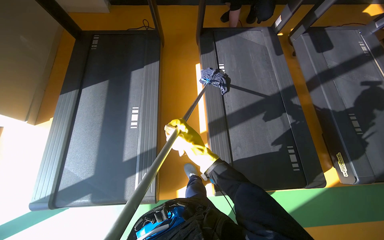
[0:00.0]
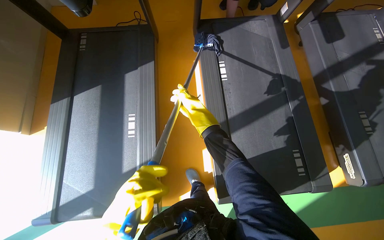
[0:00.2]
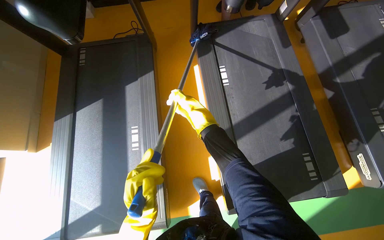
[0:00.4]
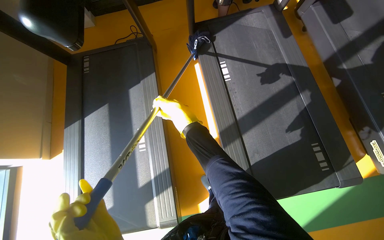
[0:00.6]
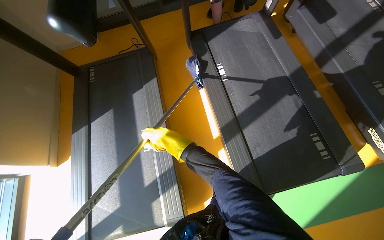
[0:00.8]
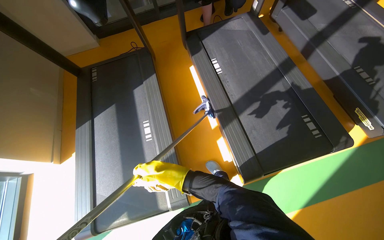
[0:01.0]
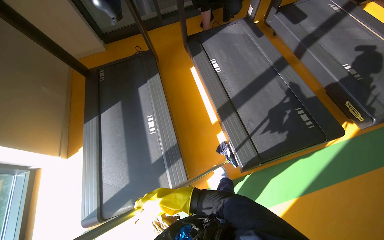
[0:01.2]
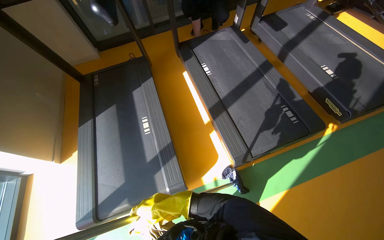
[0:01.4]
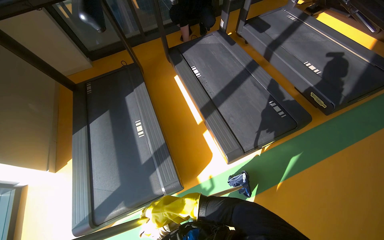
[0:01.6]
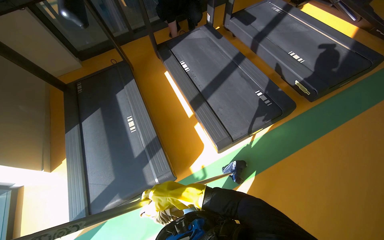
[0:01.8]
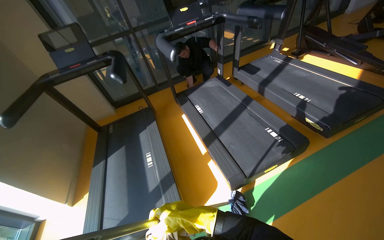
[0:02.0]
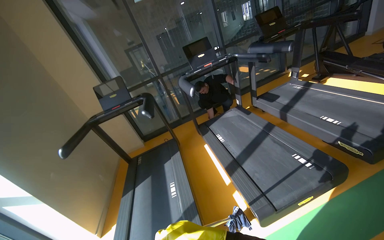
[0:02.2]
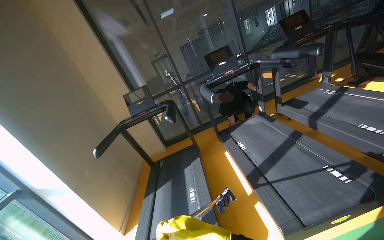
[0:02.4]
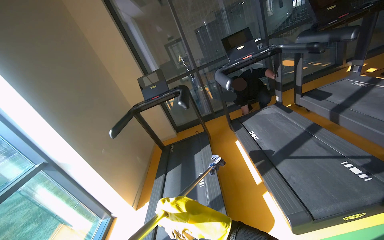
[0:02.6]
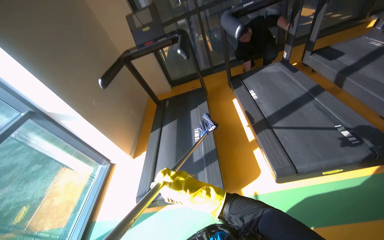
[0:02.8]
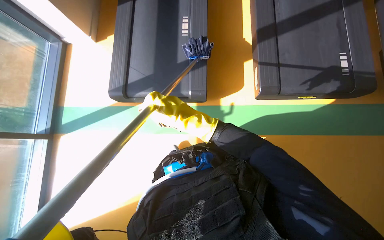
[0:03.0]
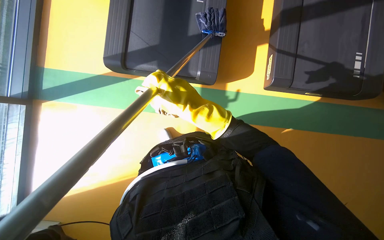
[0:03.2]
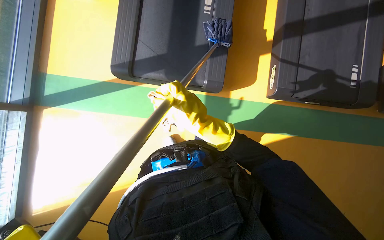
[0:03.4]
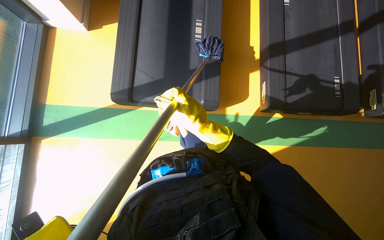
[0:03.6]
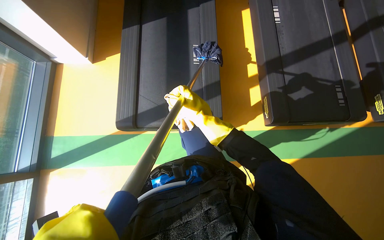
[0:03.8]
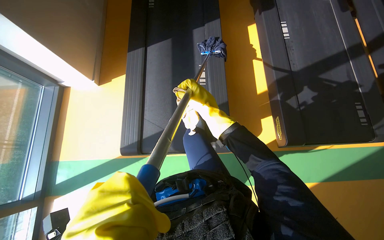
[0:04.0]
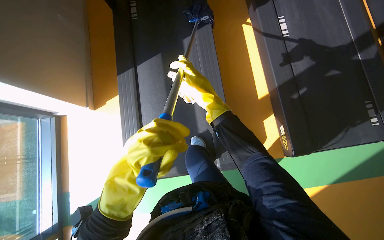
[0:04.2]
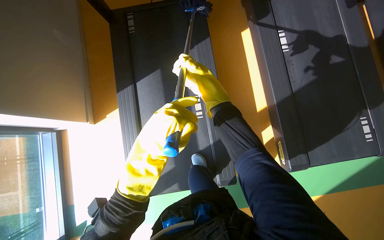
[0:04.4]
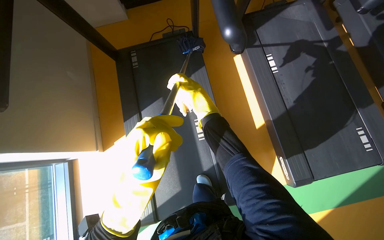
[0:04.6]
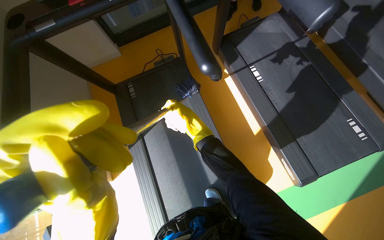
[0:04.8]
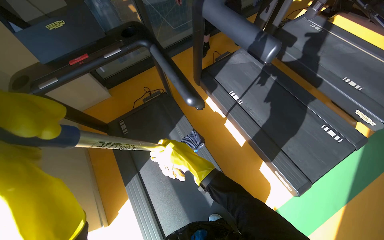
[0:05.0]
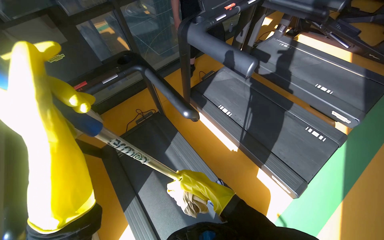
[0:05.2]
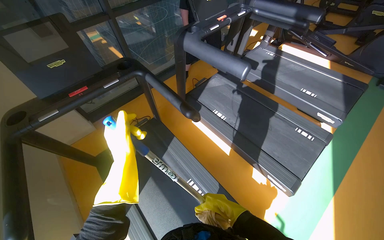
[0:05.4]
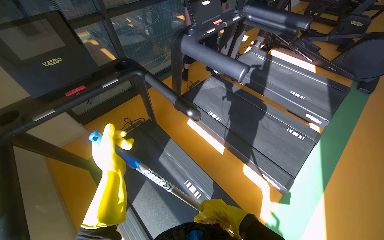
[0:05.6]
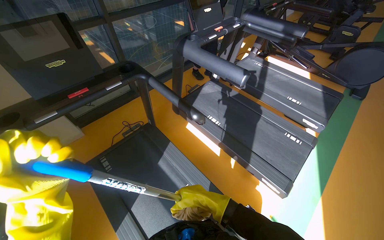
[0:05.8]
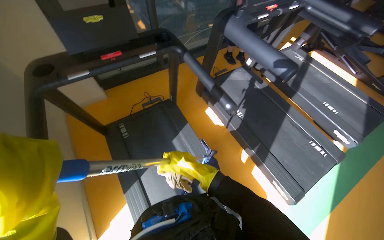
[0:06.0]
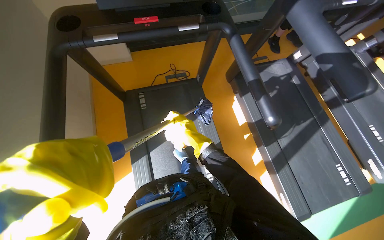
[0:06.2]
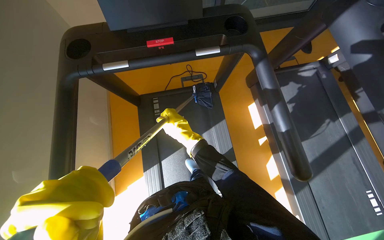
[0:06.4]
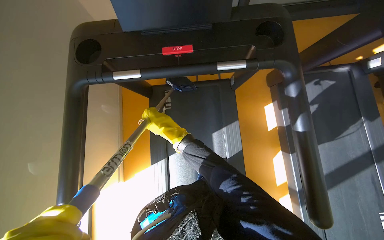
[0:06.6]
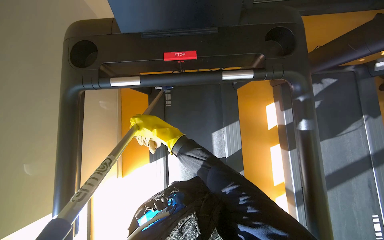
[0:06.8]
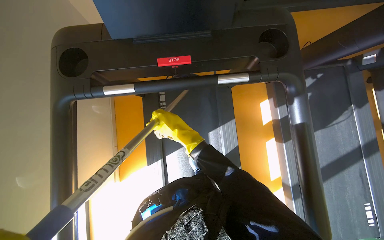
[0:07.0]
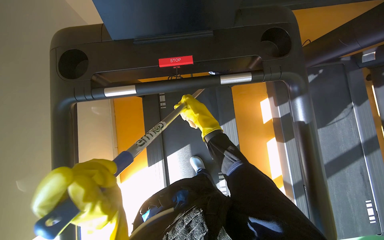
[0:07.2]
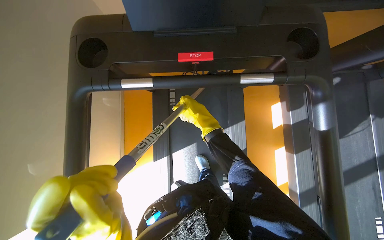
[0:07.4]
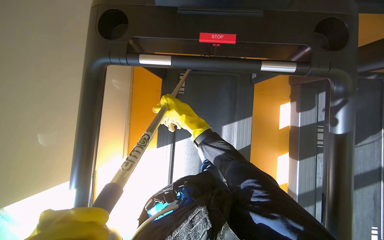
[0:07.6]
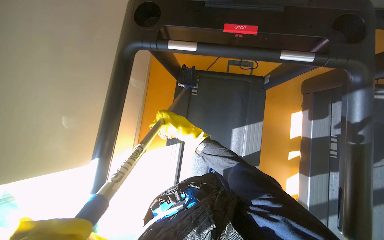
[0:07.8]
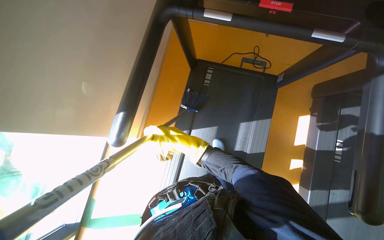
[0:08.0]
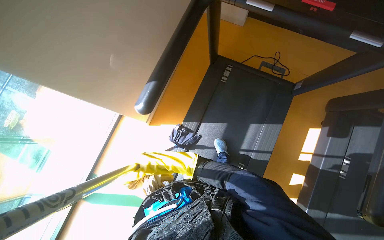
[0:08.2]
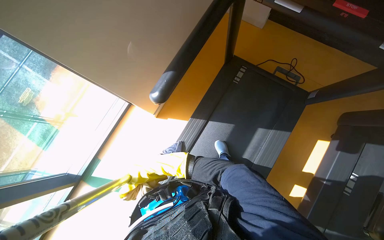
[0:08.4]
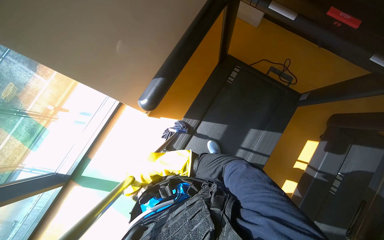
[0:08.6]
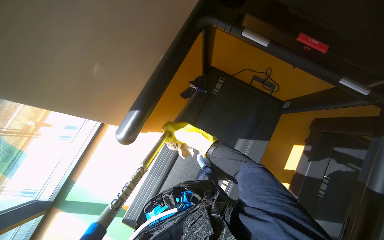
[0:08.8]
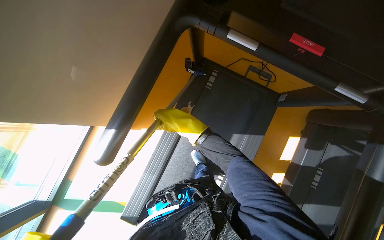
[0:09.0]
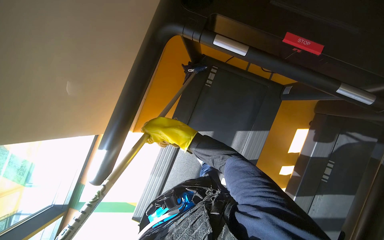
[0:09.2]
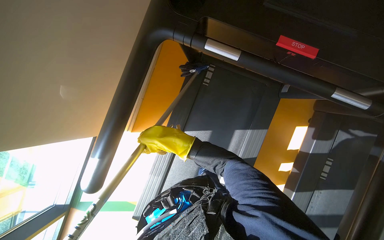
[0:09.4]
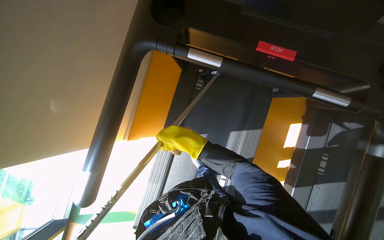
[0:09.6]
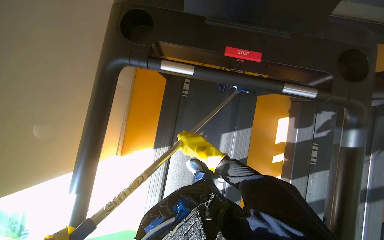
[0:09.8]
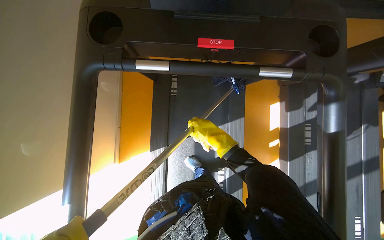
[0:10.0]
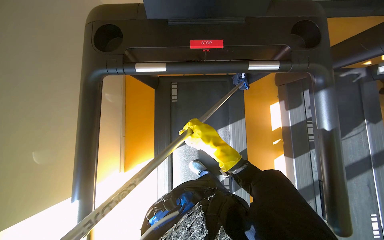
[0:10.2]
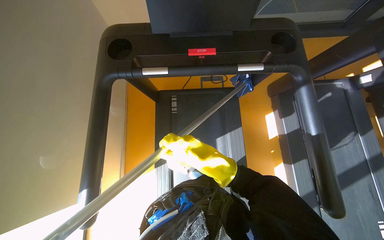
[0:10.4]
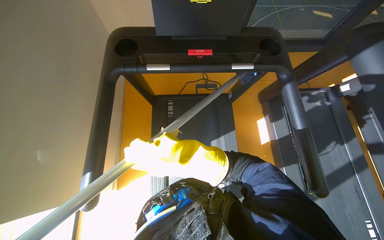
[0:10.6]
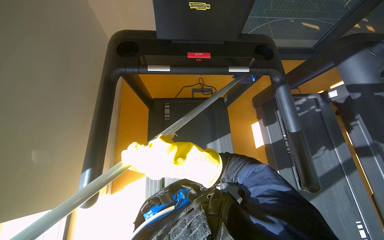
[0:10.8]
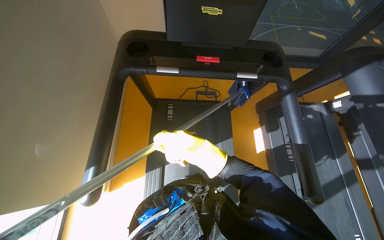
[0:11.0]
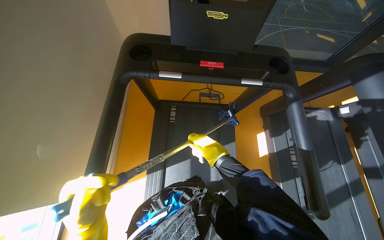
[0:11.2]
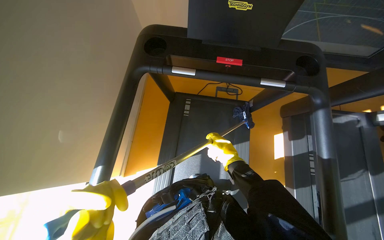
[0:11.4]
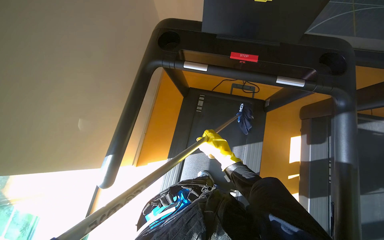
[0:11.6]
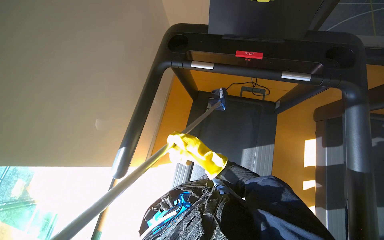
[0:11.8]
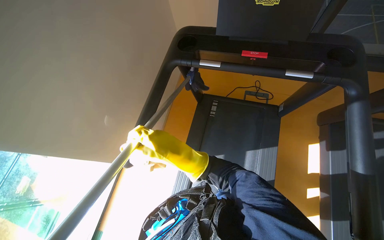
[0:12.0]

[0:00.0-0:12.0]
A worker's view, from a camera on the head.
Job: wiping surfaces.
The whole recording: Cleaning gym equipment. The worker cleans various gym machines, including a stair climber and stationary bikes, using a long-handled tool and a cloth.
0:01.6 to 0:03.0: The camera is aimed roughly 20 degrees further to the left. The camera pitches downward, by roughly 20 degrees.
0:04.4 to 0:06.0: The camera pitches upward, by about 30 degrees.
0:06.0 to 0:07.6: The camera is carried some 60 cm. The wearer's head swings about 35 degrees to the left. The view tilts about 30 degrees downward.
0:09.0 to 0:10.4: The scene rotates counterclockwise by approximately 30 degrees.
0:10.4 to 0:12.0: The wearer's head swings approximately 20 degrees to the left. The right hand goes left and right, approximately 15 cm each way, reversing 2 times.

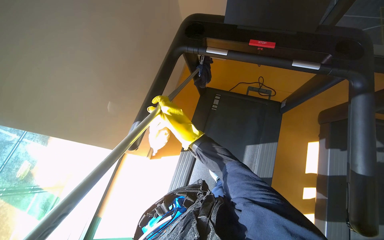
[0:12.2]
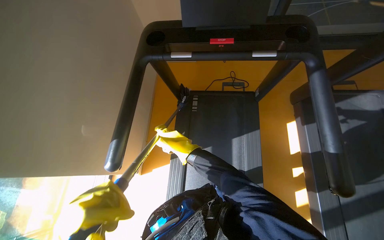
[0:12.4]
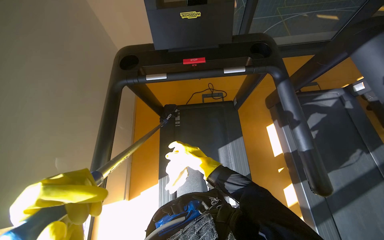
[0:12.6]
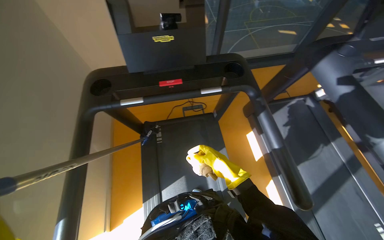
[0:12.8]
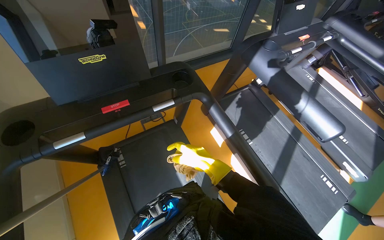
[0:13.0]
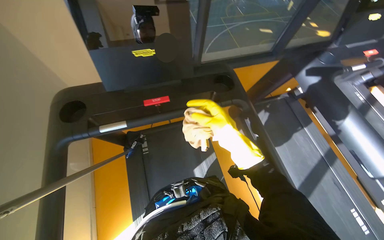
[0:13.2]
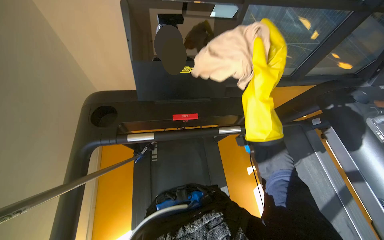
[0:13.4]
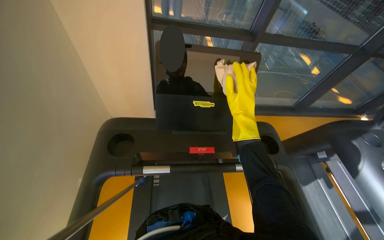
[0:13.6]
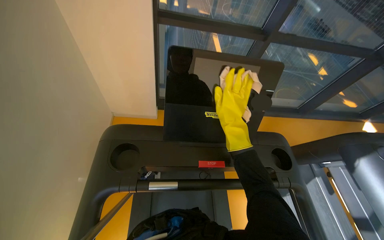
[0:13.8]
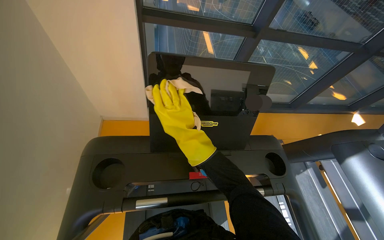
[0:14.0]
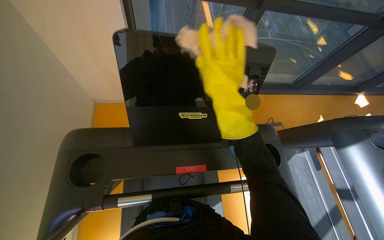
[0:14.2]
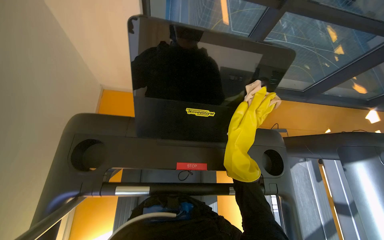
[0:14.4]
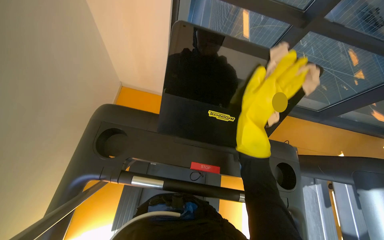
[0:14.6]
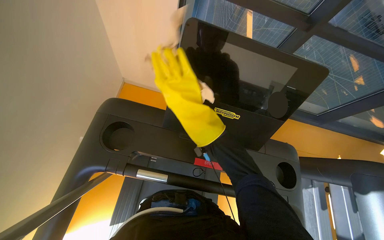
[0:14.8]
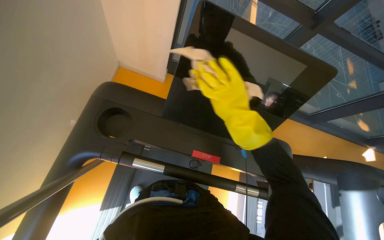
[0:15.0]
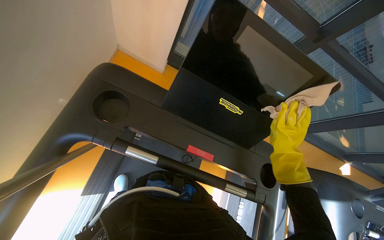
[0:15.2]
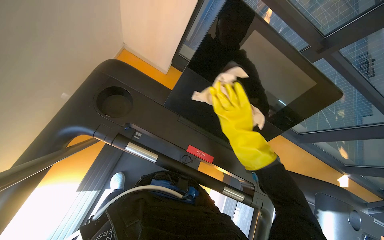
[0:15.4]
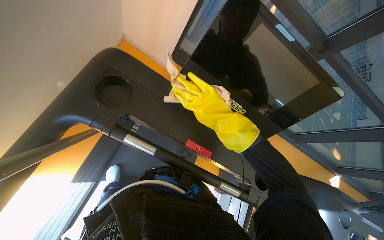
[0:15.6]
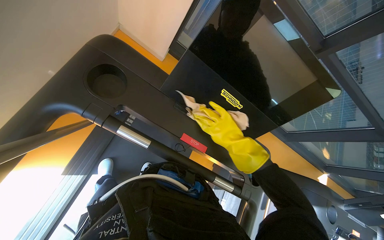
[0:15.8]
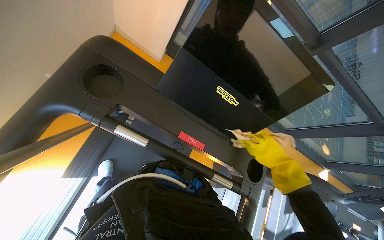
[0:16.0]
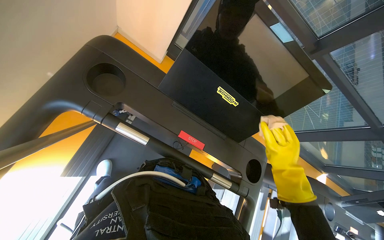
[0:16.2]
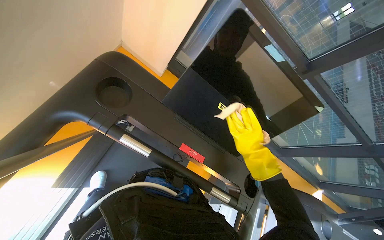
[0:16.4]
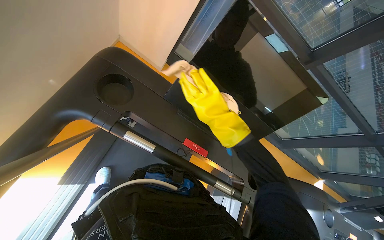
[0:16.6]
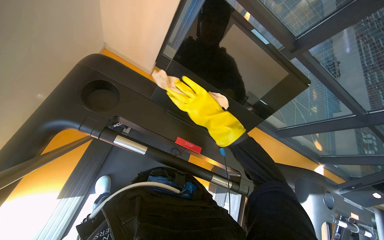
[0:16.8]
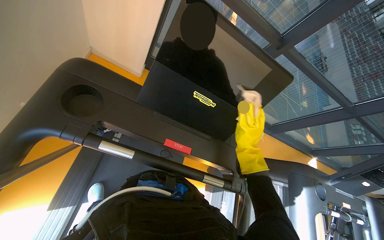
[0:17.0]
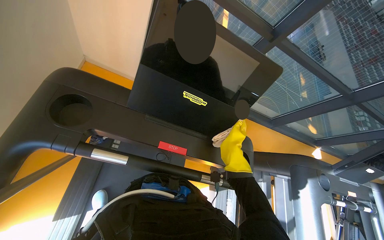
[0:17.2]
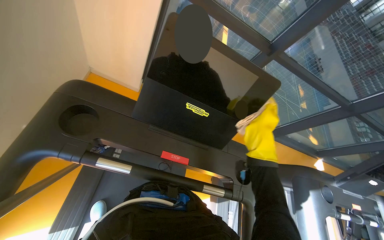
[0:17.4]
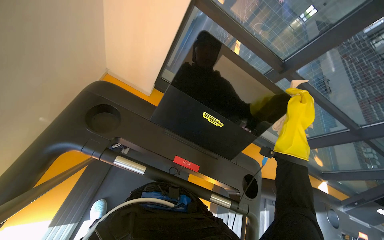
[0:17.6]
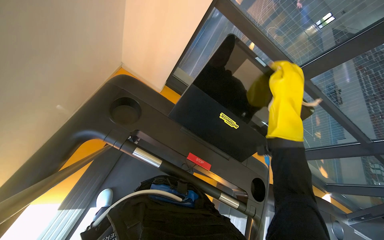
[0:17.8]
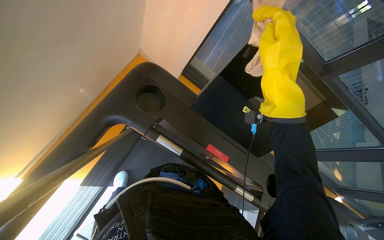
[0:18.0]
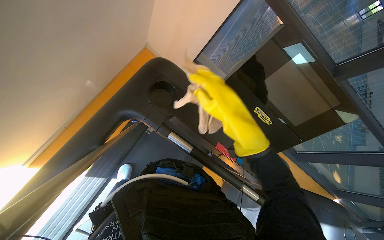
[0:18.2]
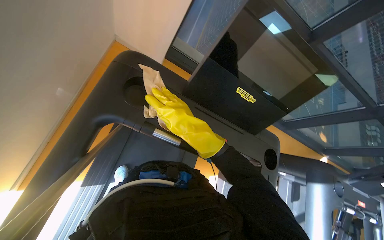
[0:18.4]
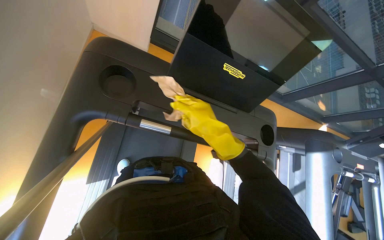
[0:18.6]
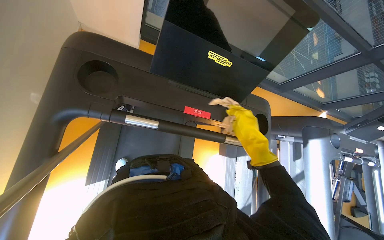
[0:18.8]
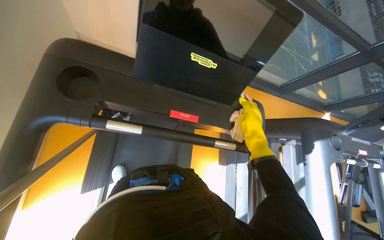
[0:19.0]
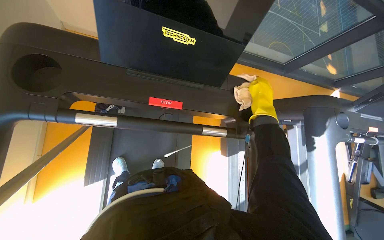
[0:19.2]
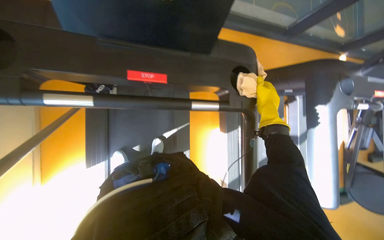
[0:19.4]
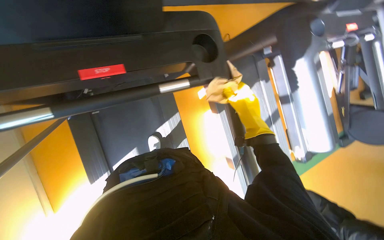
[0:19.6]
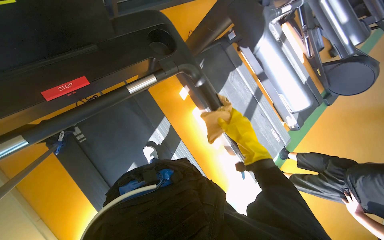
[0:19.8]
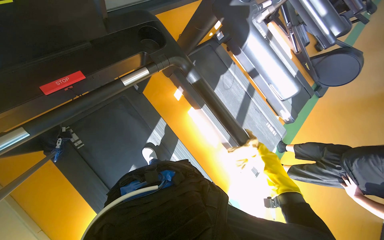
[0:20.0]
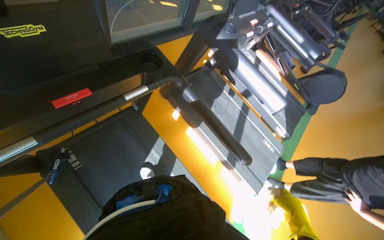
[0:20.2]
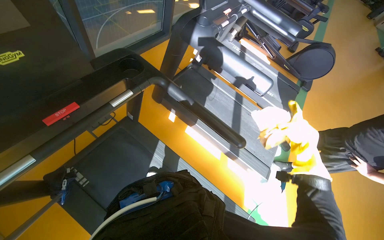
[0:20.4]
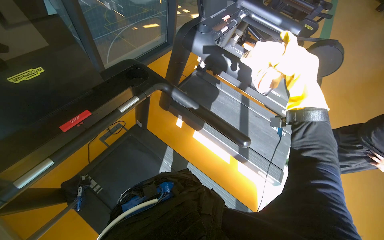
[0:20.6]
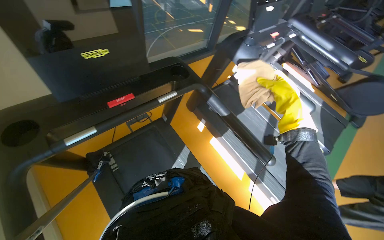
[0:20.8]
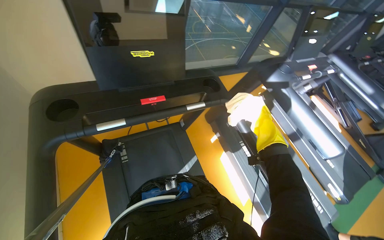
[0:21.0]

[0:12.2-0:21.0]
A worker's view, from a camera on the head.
Job: wiping surfaces.
The whole recording: Cleaning gym equipment. The worker cleans various gym machines, including a stair climber and stationary bikes, using a long-handled tool and a cloth.
0:12.2 to 0:13.6: The head rotates roughly 25 degrees to the right. The camera pitches upward, by about 20 degrees.
0:13.6 to 0:15.2: The wearer moves some 50 cm. The camera pitches downward, by roughly 15 degrees.
0:15.2 to 0:16.6: The right hand swings left and right, roughly 25 cm each way, with 2 reversals.
0:16.6 to 0:18.0: The right hand shifts about 10 cm up the picture, and travels farther from the camera and back again, some 20 cm each way.
0:18.0 to 0:19.6: The camera pitches downward, by about 30 degrees. The scene turns approximately 45 degrees counterclockwise in the picture.
0:19.6 to 0:21.0: The view tilts some 20 degrees upward.
